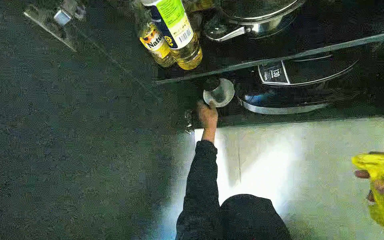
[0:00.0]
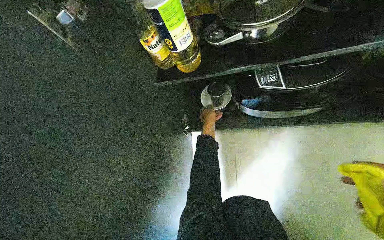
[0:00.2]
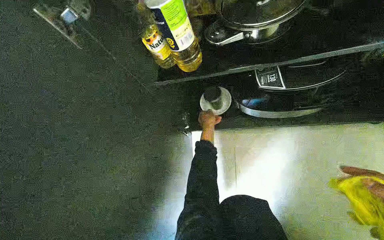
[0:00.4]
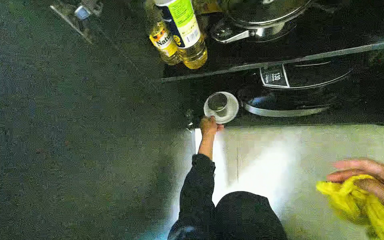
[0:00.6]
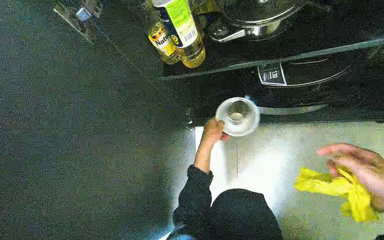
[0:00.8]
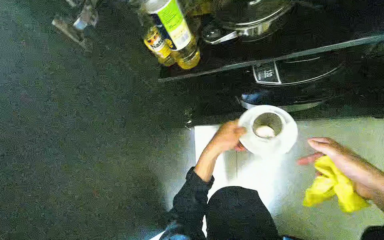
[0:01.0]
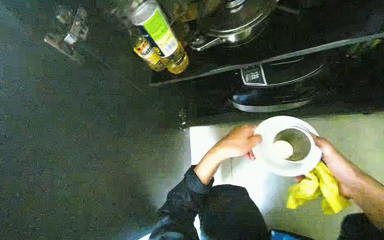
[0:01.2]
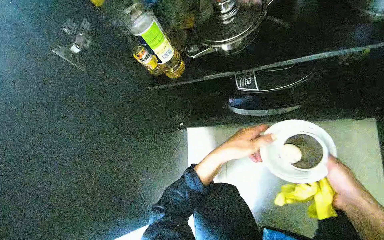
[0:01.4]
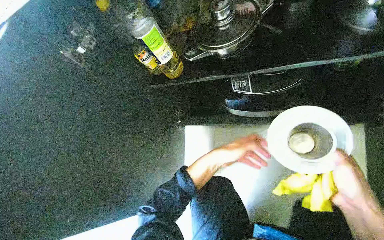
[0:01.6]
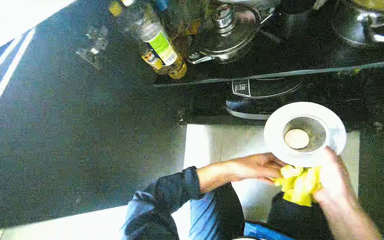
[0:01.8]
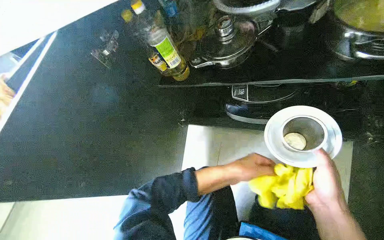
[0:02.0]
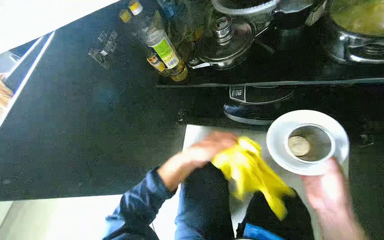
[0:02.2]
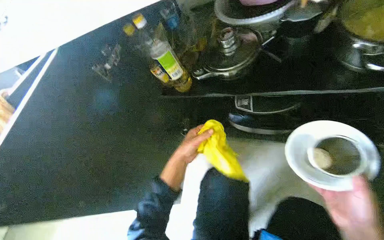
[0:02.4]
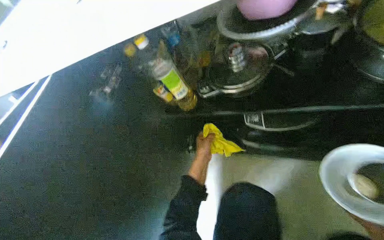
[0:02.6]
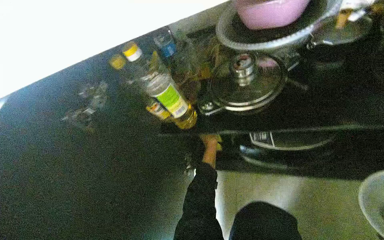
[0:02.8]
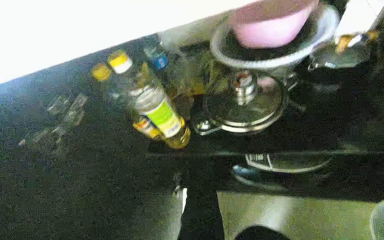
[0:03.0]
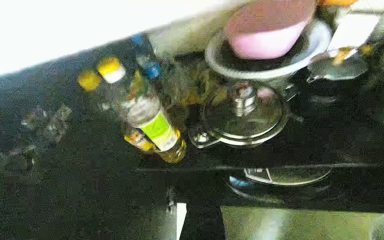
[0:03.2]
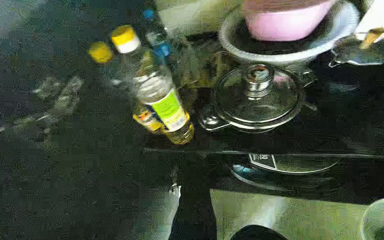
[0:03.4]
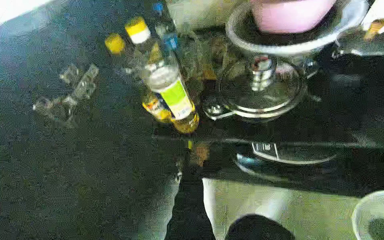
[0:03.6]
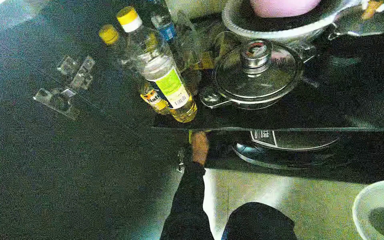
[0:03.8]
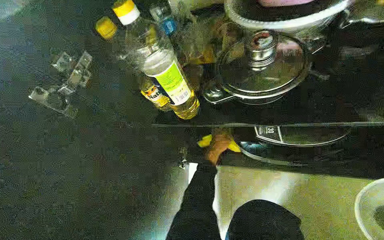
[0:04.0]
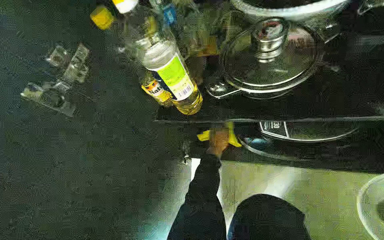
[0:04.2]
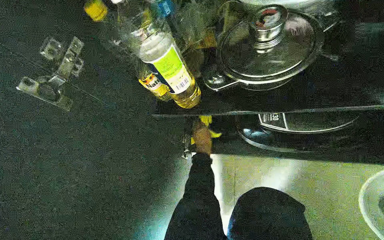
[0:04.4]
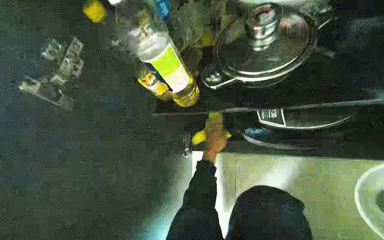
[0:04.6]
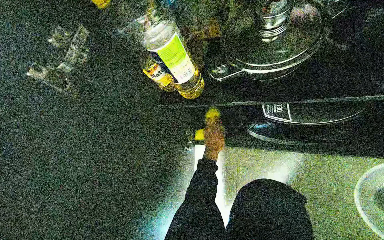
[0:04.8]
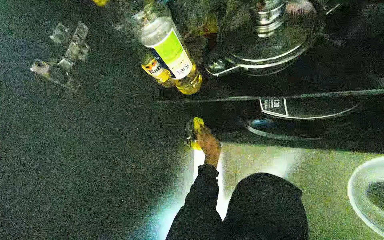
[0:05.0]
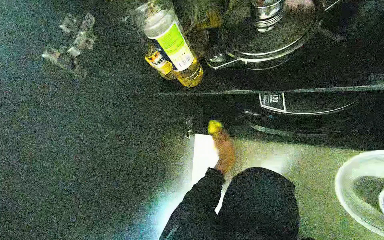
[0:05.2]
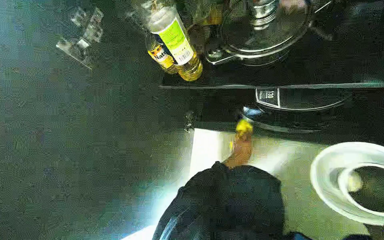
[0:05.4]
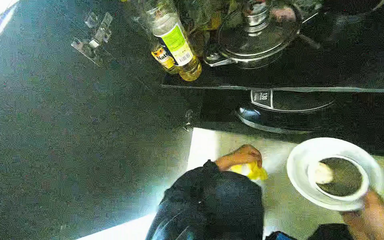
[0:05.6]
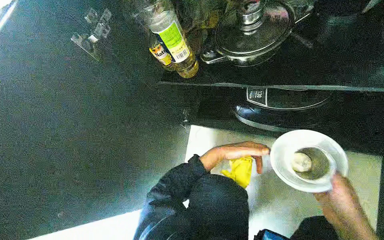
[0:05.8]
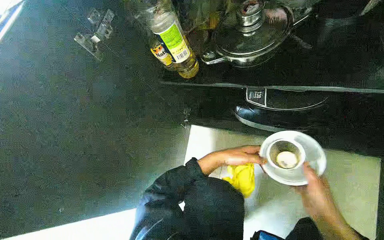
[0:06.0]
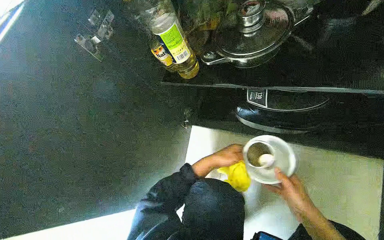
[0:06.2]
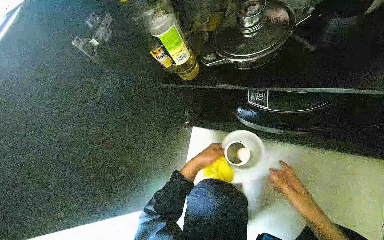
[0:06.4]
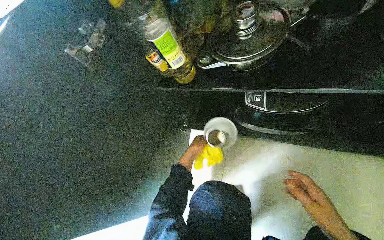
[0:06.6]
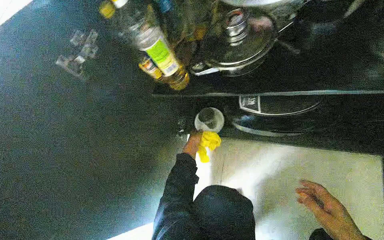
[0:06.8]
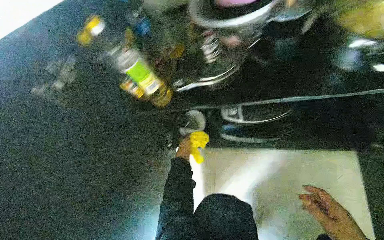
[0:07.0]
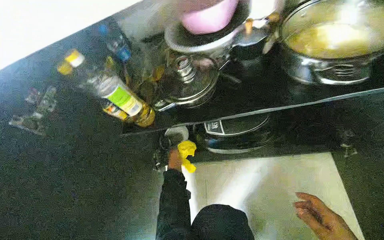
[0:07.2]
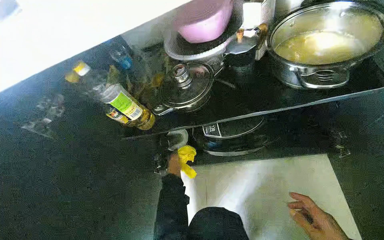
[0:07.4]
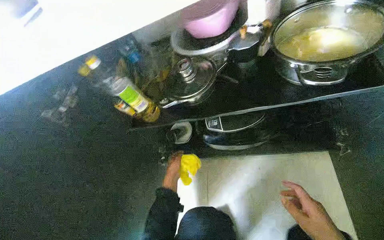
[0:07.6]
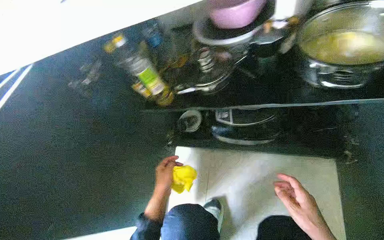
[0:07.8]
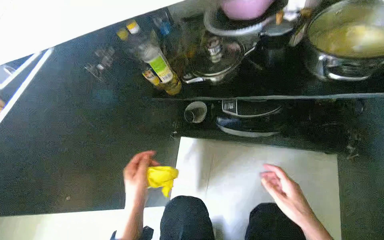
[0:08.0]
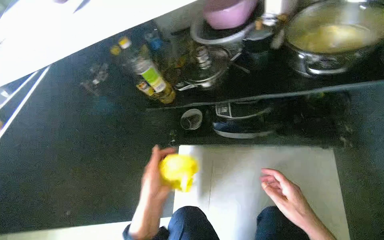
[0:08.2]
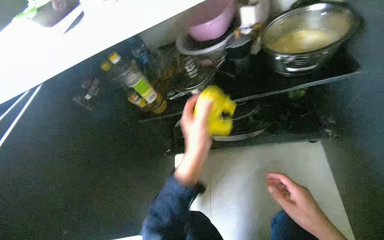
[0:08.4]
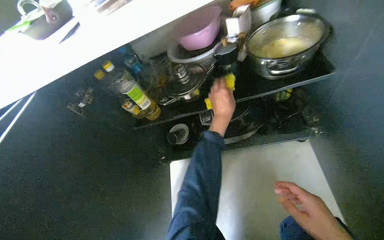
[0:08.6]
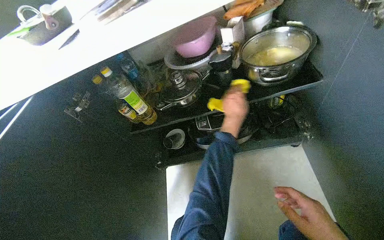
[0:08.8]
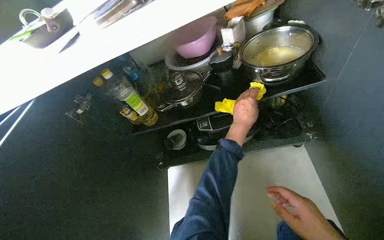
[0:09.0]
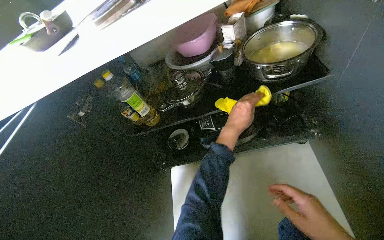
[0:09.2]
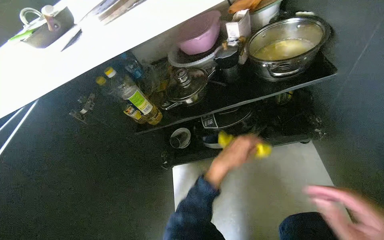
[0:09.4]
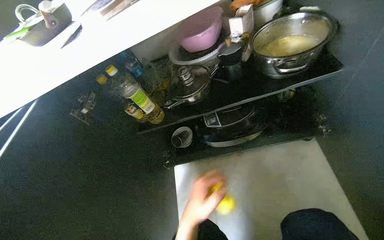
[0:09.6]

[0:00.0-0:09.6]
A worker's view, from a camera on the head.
Job: cleaning kitchen.
The whole recording: Cleaning inside under-sink cabinet. The worker wipes the inside surfaces of the under-sink cabinet, moving pots and bottles to clean underneath them.
0:00.0 to 0:01.6: The left hand travels nearer to the camera and down the picture by about 20 cm.
0:01.6 to 0:03.2: The camera pitches upward, by about 15 degrees.
0:03.2 to 0:04.8: The wearer looks about 15 degrees further downward.
0:06.4 to 0:08.0: The left hand moves nearer to the camera, about 30 cm.
0:08.0 to 0:09.6: The view tips upward by roughly 15 degrees. The left hand heads to the right, covering approximately 10 cm.

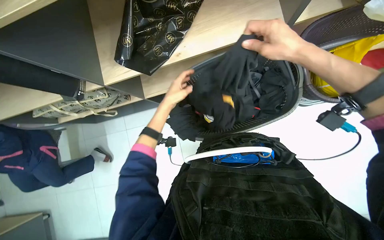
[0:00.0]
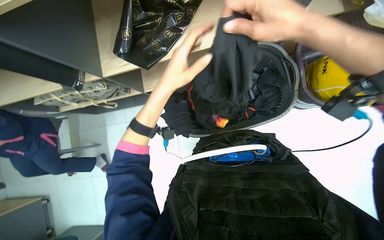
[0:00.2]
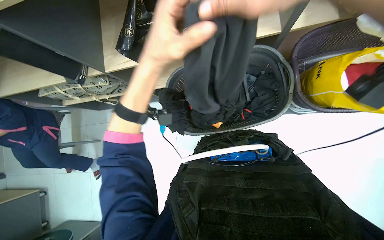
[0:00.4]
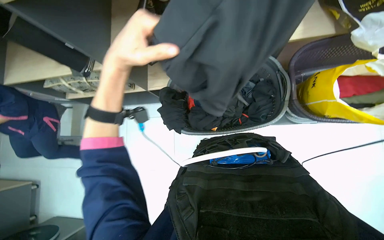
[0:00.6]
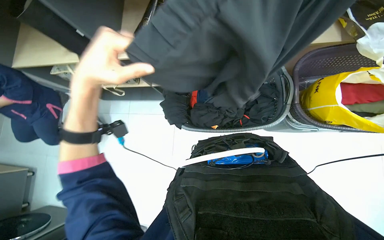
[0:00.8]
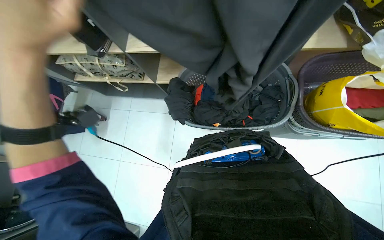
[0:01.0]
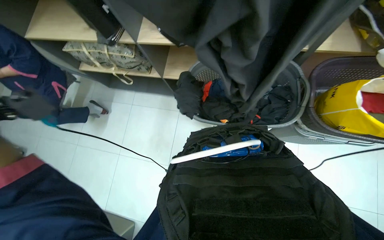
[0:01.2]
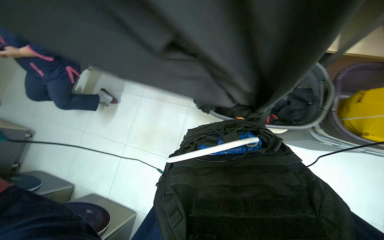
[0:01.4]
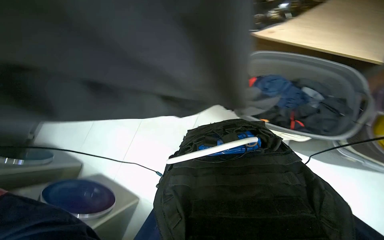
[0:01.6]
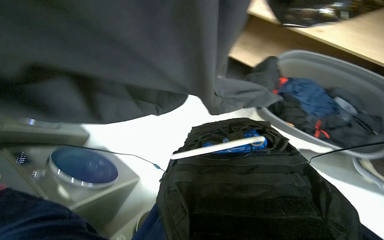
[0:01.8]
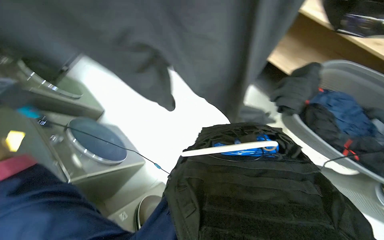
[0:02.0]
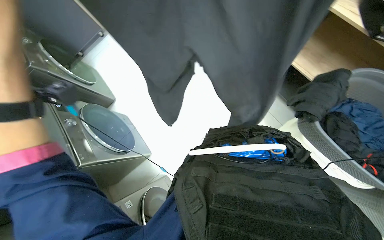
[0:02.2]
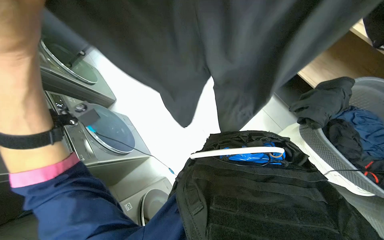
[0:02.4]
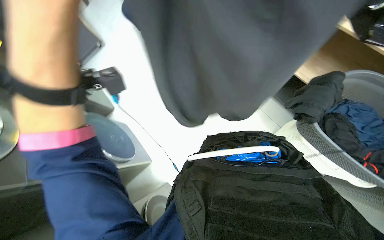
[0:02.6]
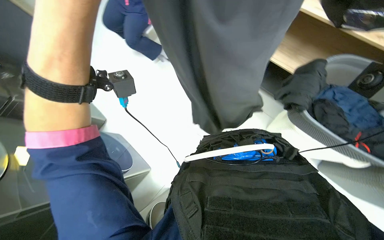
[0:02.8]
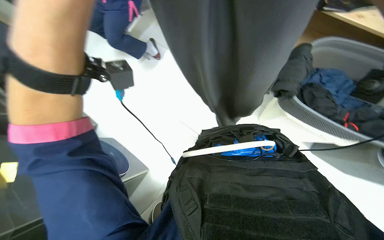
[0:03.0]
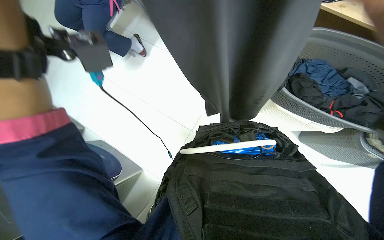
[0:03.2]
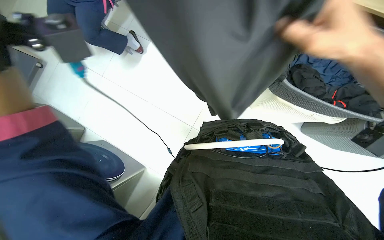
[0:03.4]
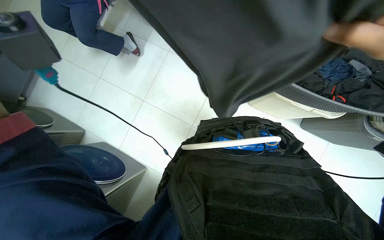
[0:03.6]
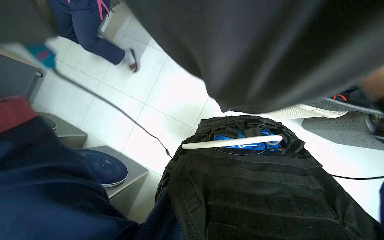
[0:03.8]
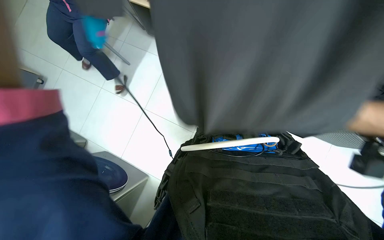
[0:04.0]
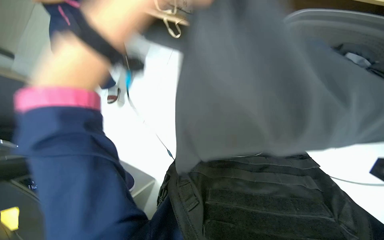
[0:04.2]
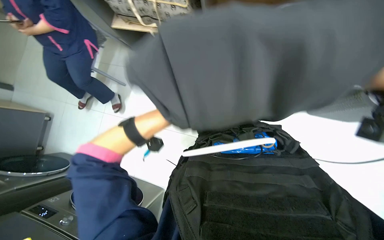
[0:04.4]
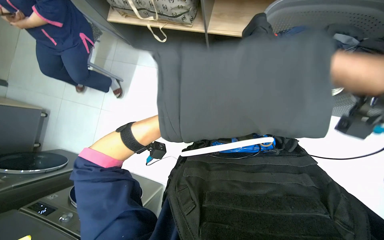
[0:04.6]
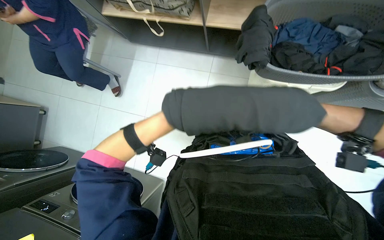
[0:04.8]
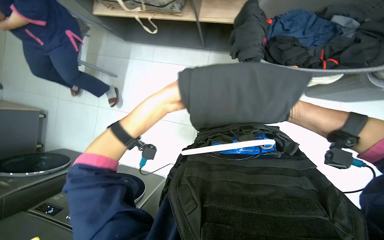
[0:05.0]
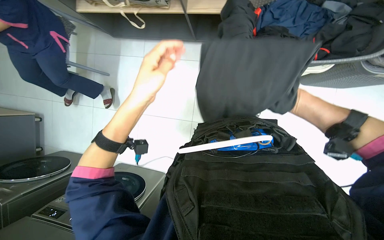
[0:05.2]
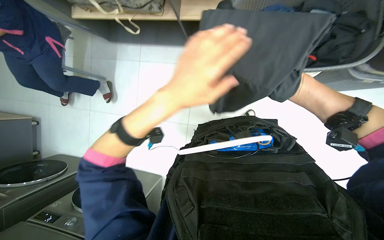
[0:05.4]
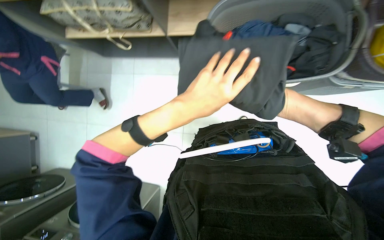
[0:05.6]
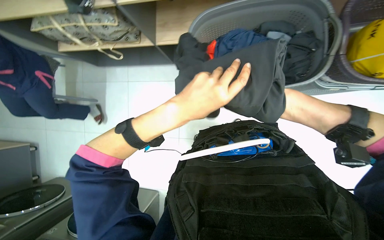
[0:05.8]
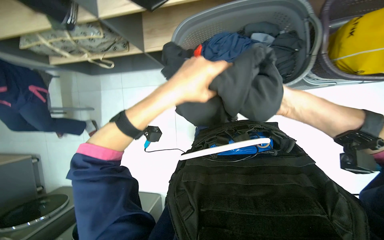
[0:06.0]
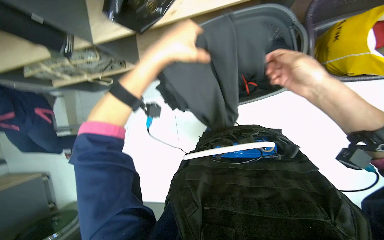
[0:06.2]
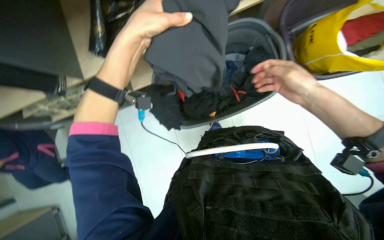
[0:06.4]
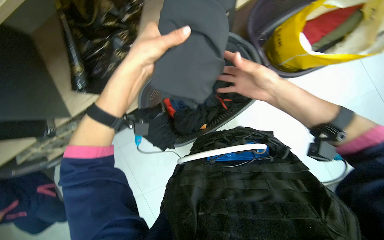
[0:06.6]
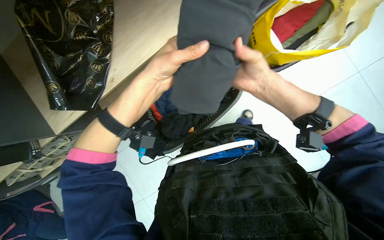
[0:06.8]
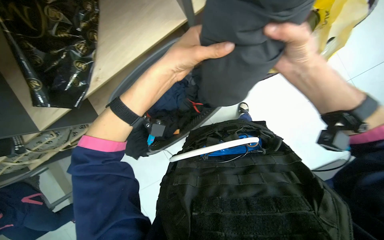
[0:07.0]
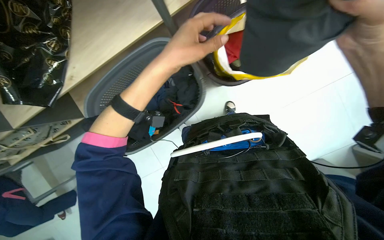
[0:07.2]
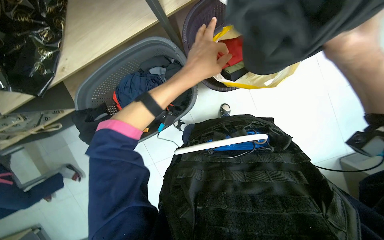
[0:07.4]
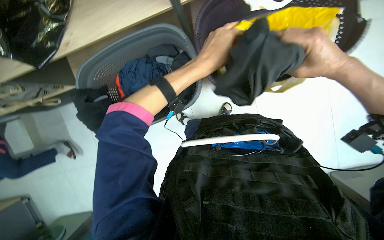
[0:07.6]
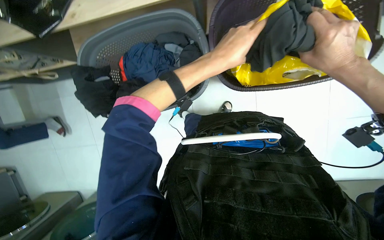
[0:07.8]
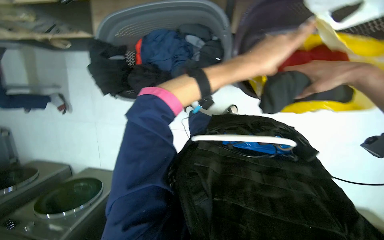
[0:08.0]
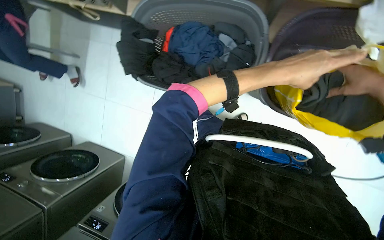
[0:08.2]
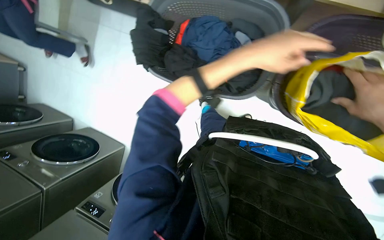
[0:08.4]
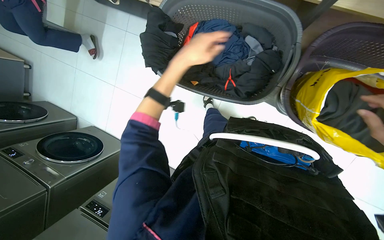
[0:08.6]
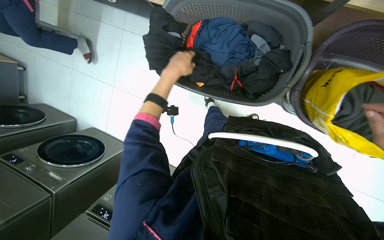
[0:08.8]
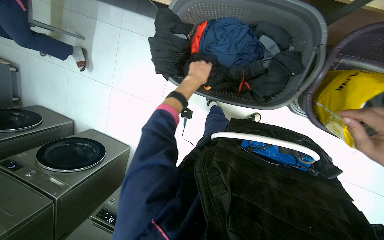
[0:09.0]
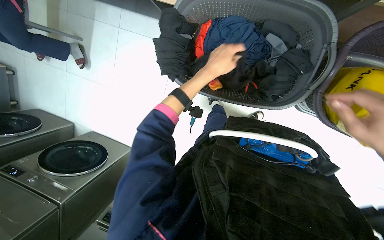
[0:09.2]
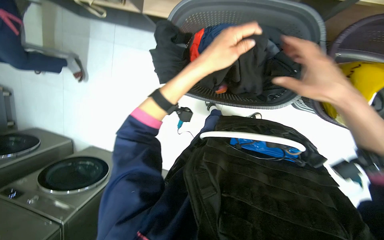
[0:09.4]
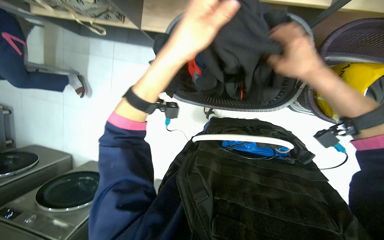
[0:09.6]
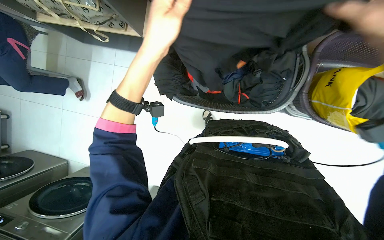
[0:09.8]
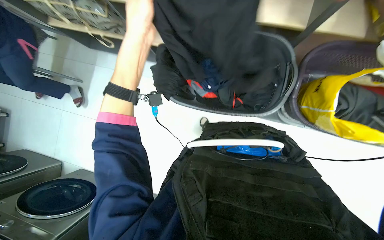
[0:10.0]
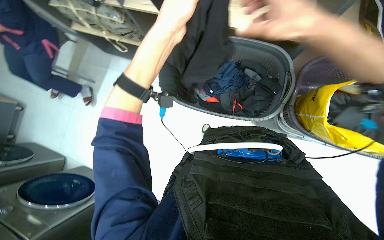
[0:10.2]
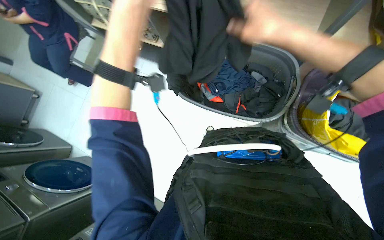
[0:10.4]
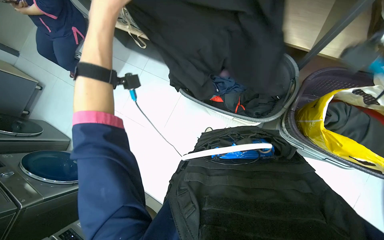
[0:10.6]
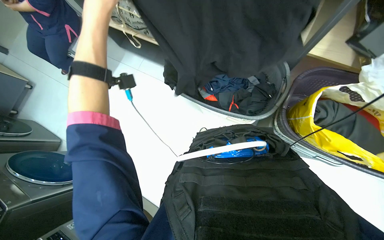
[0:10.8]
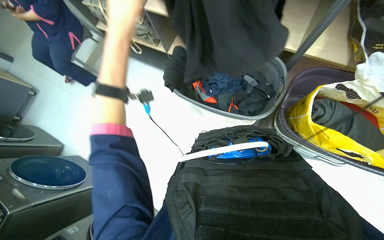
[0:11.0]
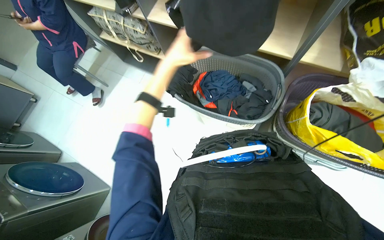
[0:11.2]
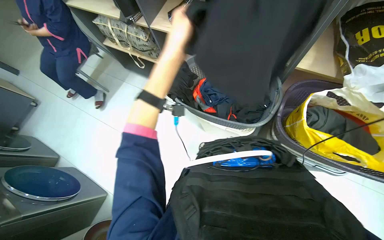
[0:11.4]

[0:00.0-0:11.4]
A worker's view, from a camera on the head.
Job: managing laundry.
The whole recording: Sorting and packing laundry into bags. The worker sorts and places clean clothes into different bags and baskets.
0:00.0 to 0:01.4: The scene turns some 30 degrees clockwise in the picture.
0:05.6 to 0:07.2: The scene turns about 40 degrees counterclockwise in the picture.
0:07.2 to 0:08.6: The scene turns roughly 50 degrees clockwise in the picture.
0:08.6 to 0:10.0: The left hand moves to the left and nearer to the camera, some 25 cm.
0:10.0 to 0:11.4: The view tips upward by some 15 degrees. The left hand reaches approximately 15 cm to the left, then returns.
